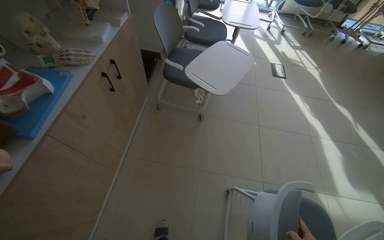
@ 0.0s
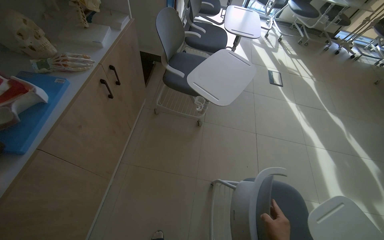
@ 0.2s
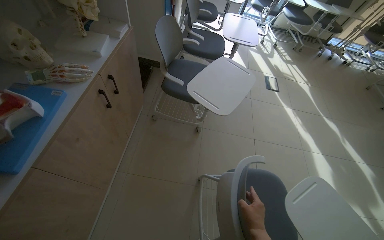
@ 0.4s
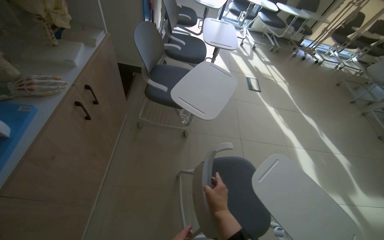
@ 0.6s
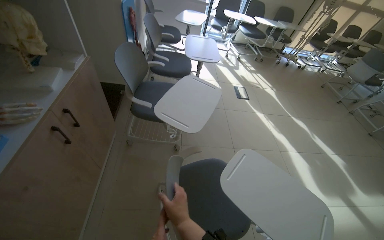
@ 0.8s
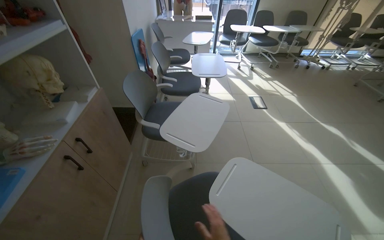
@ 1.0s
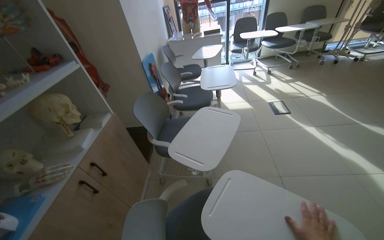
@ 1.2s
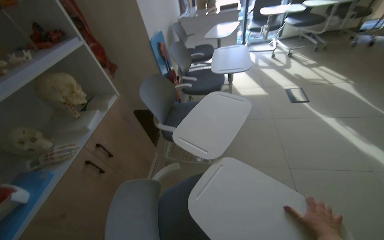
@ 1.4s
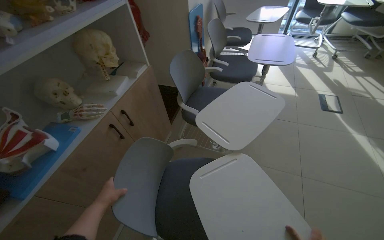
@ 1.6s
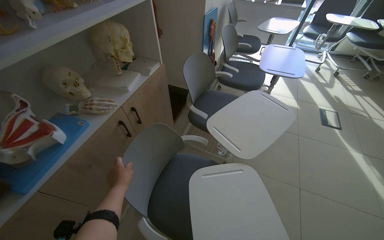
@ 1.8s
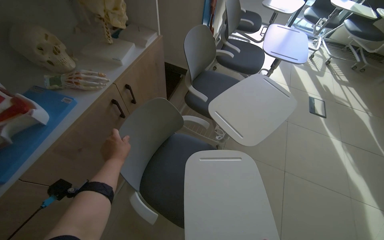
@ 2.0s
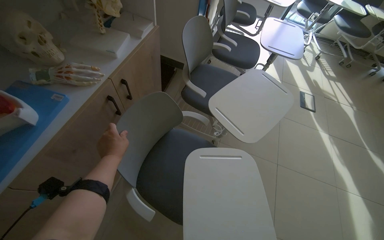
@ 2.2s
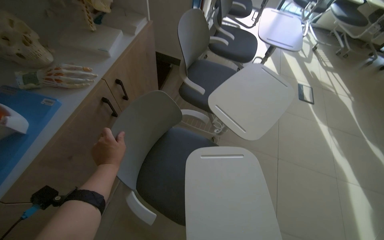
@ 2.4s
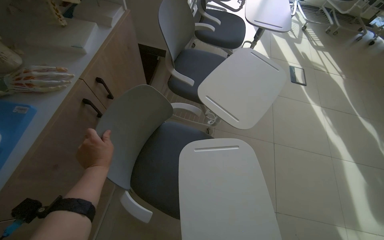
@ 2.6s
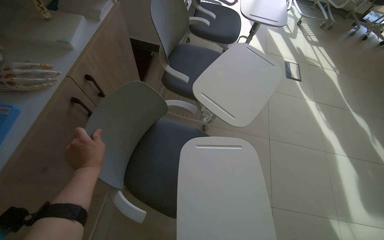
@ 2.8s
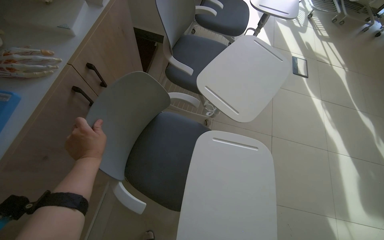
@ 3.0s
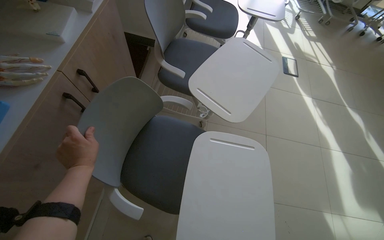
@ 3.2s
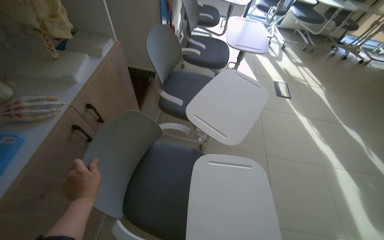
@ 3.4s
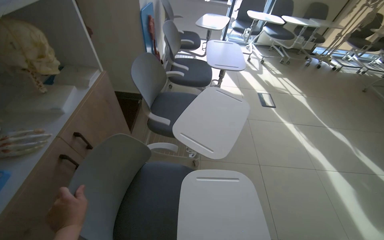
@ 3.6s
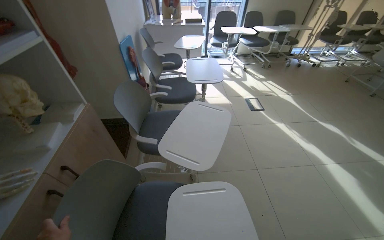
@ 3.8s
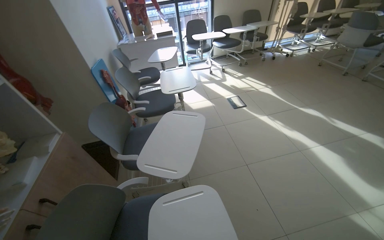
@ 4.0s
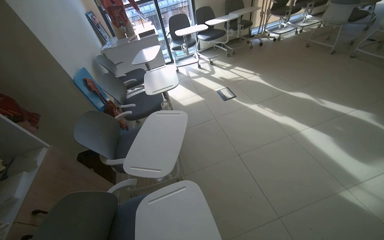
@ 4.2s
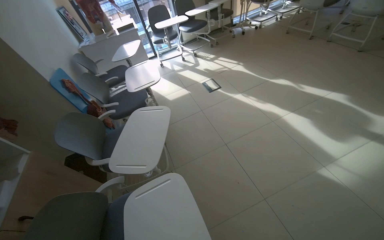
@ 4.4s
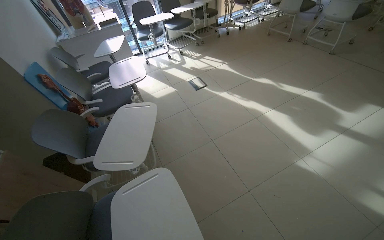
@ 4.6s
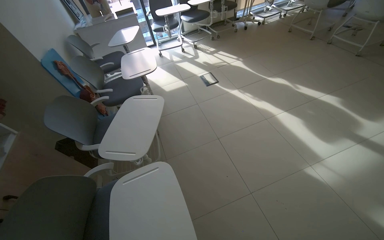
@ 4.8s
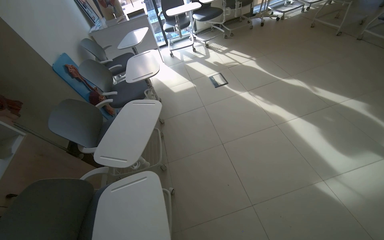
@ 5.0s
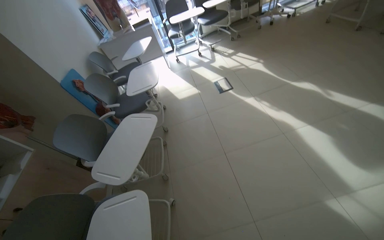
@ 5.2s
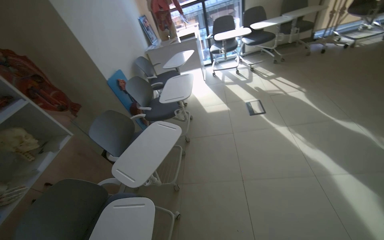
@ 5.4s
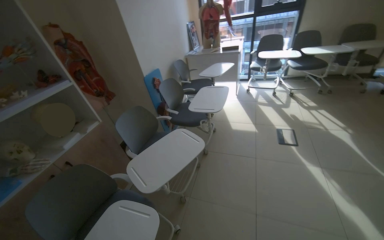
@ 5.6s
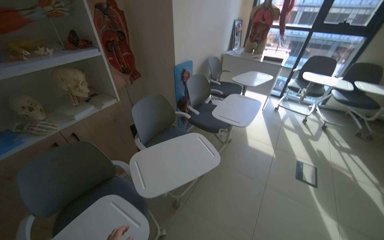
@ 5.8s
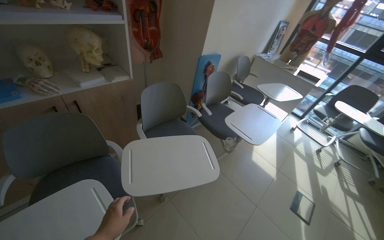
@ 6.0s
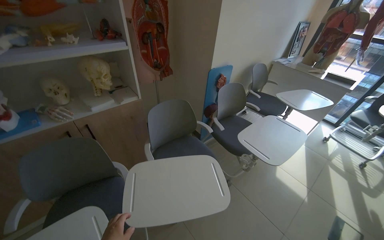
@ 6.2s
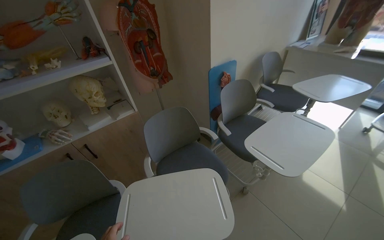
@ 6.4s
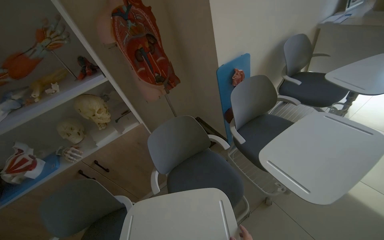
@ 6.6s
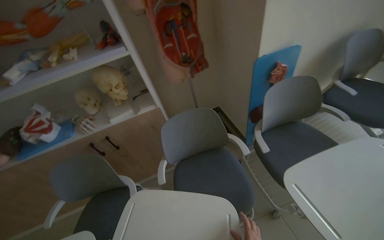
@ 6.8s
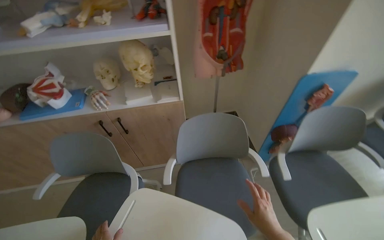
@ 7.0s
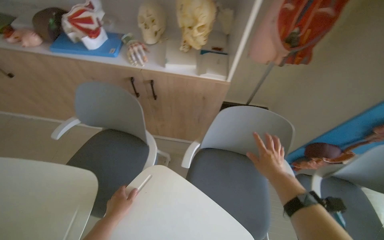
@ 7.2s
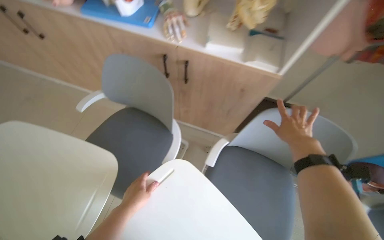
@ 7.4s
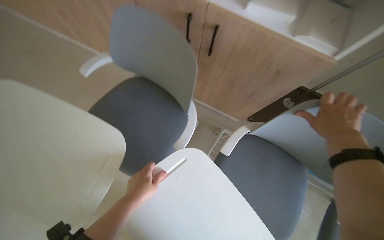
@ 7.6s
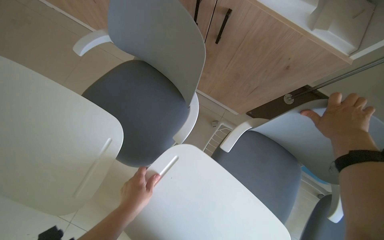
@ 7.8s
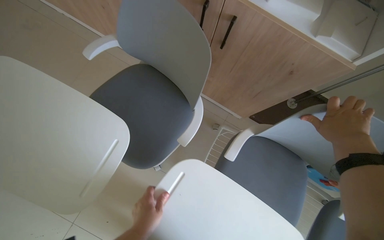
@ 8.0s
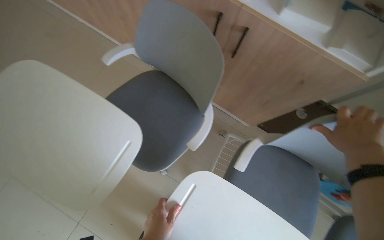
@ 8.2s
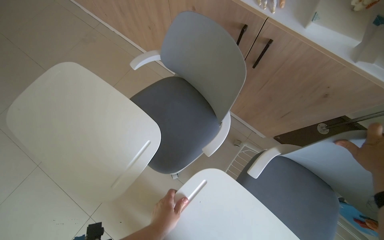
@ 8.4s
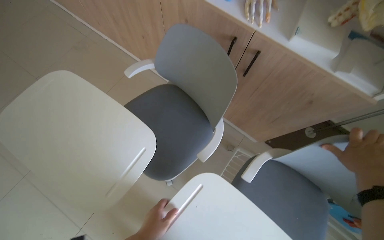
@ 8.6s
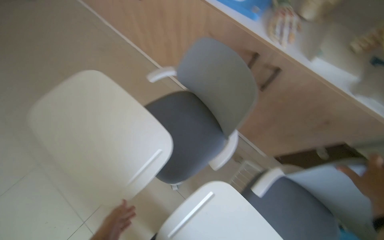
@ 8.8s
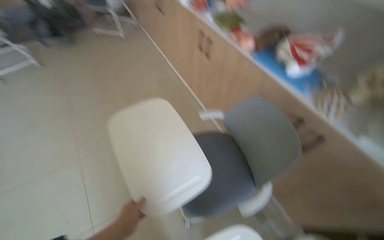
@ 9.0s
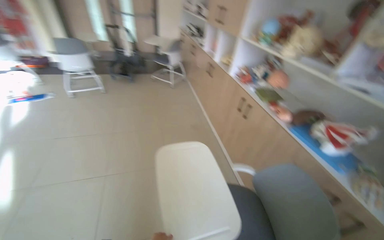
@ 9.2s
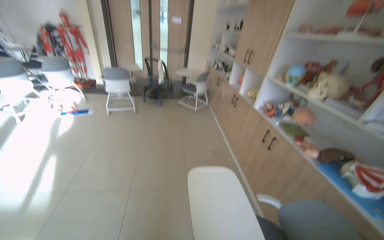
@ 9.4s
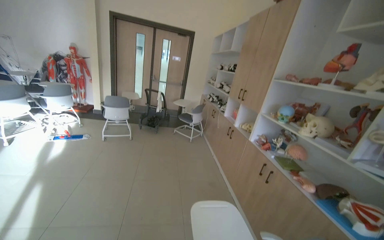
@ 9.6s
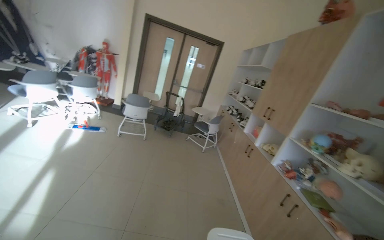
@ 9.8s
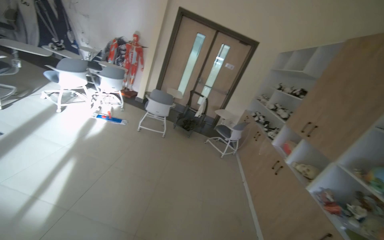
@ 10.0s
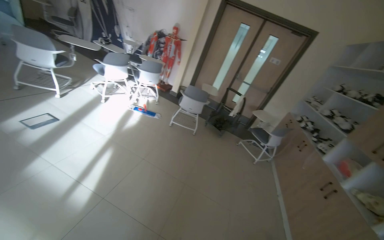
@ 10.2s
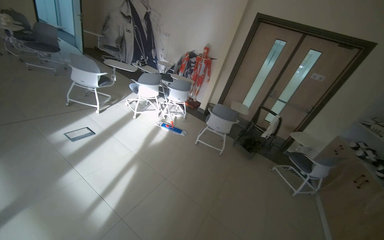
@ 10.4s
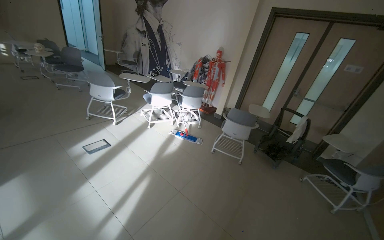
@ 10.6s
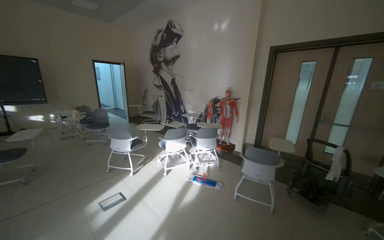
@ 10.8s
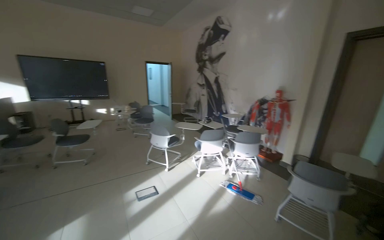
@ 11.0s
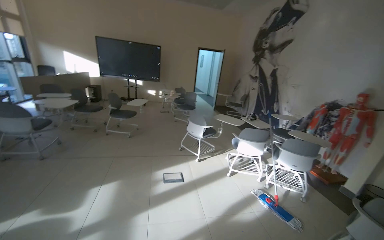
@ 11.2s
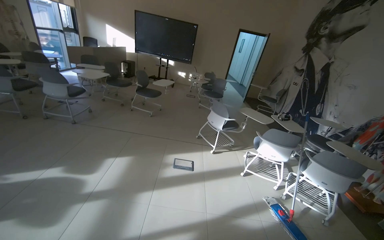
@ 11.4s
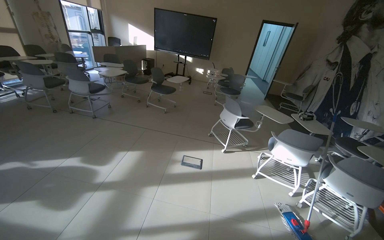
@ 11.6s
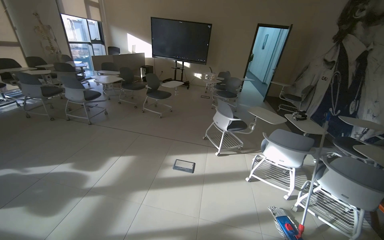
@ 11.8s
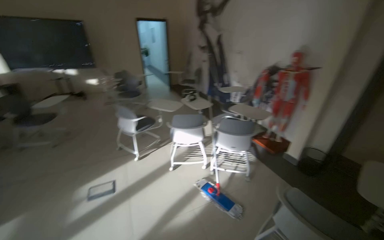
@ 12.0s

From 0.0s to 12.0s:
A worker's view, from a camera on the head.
Job: organizing items.
The whole recording: Arranging chairs in room. The worker moves several chairs to clear the floor space.
From 0.0s to 1.6s: The view pans to the left by about 15 degrees.
From 1.6s to 3.0s: The view tilts some 20 degrees downward. The left hand goes approximately 10 cm up the picture.
From 3.0s to 4.4s: The camera travels about 50 cm. The camera pitches upward, by approximately 20 degrees. The scene rotates counterclockwise by approximately 40 degrees.
From 4.4s to 6.0s: The wearer looks some 75 degrees further to the left.
From 6.0s to 7.6s: The camera is carried approximately 50 cm. The head rotates approximately 65 degrees to the left. The view tilts about 30 degrees downward.
From 7.6s to 9.0s: The head rotates about 35 degrees to the left. The wearer looks roughly 20 degrees further upward.
From 9.0s to 10.4s: The wearer moves approximately 90 cm. The head rotates some 60 degrees to the left. The camera pitches upward, by roughly 40 degrees.
From 10.4s to 12.0s: The camera is carried about 1.5 m. The view pans to the left by about 45 degrees.

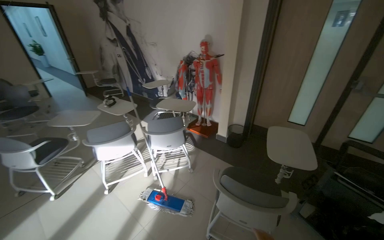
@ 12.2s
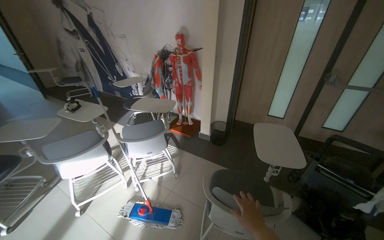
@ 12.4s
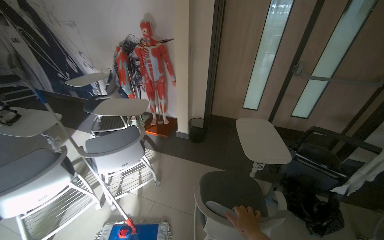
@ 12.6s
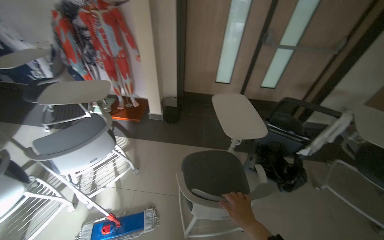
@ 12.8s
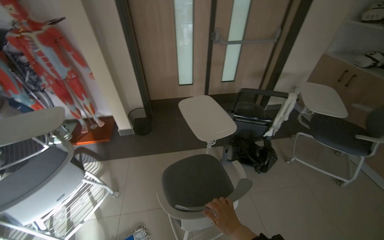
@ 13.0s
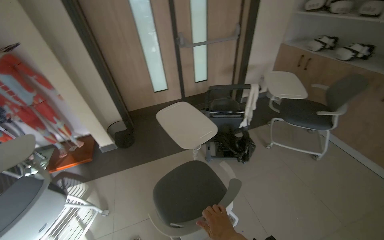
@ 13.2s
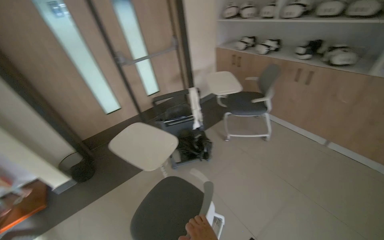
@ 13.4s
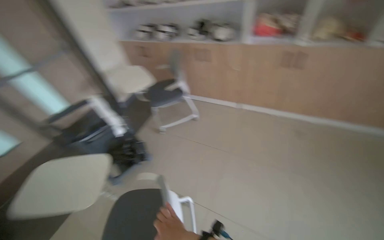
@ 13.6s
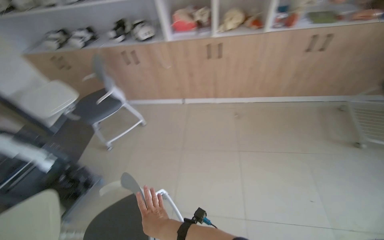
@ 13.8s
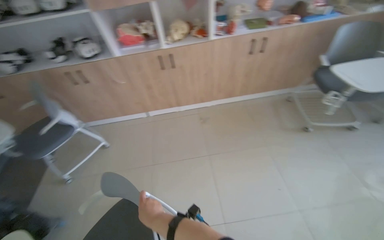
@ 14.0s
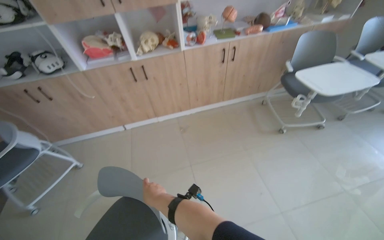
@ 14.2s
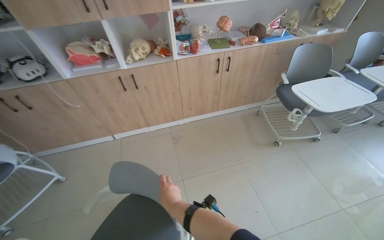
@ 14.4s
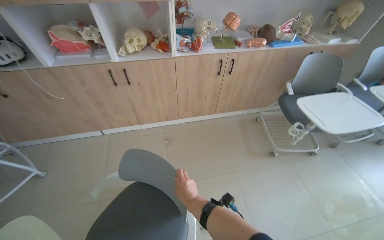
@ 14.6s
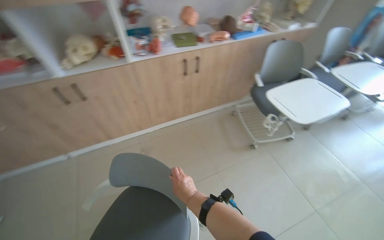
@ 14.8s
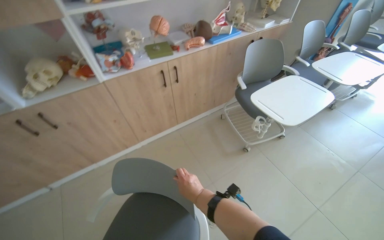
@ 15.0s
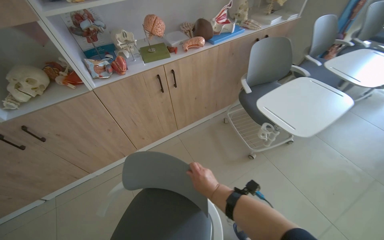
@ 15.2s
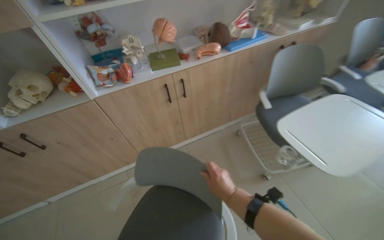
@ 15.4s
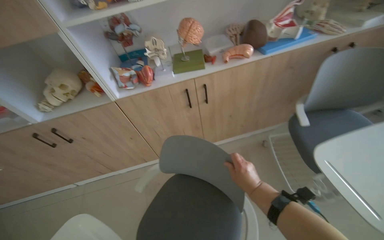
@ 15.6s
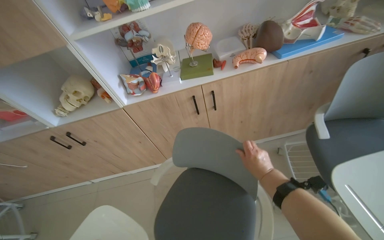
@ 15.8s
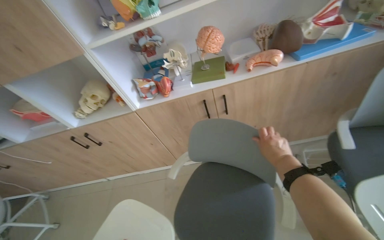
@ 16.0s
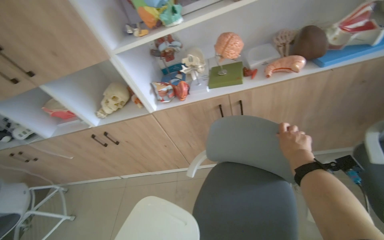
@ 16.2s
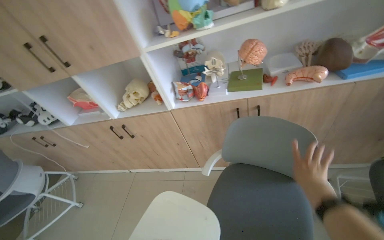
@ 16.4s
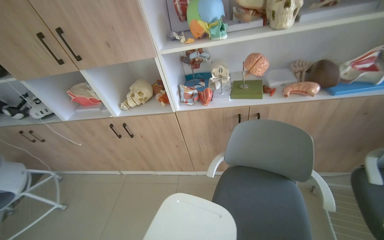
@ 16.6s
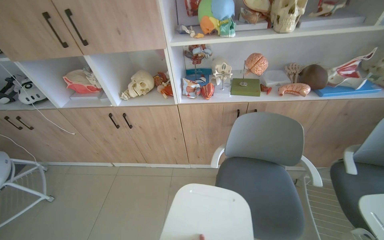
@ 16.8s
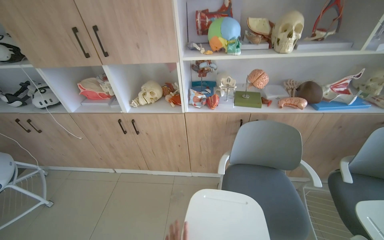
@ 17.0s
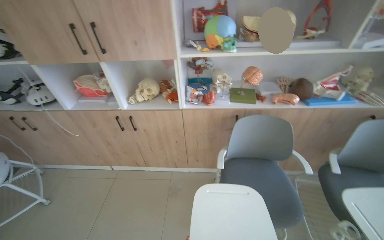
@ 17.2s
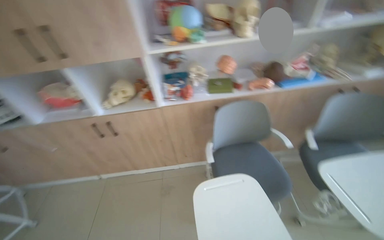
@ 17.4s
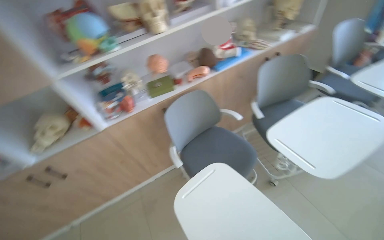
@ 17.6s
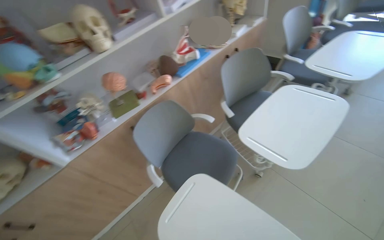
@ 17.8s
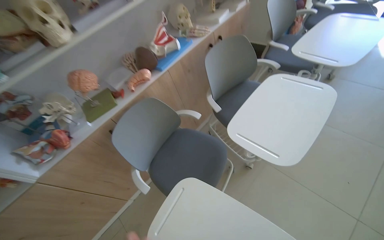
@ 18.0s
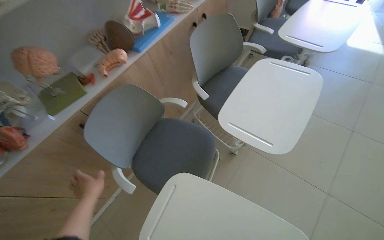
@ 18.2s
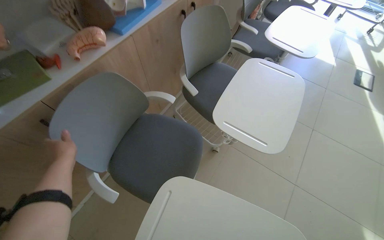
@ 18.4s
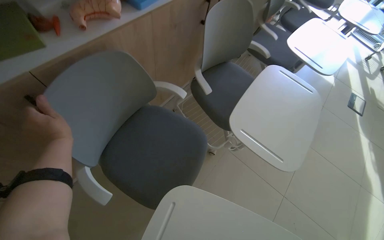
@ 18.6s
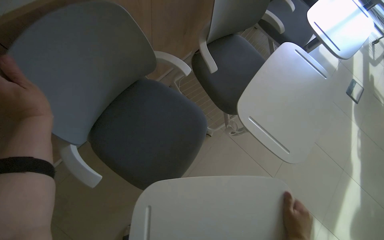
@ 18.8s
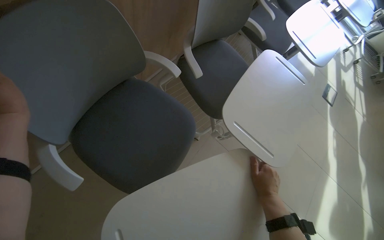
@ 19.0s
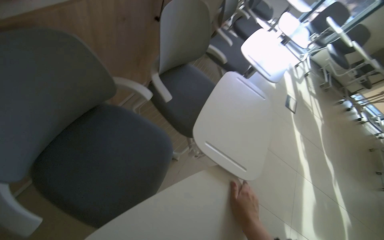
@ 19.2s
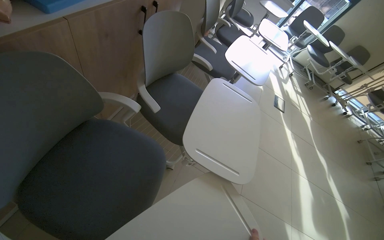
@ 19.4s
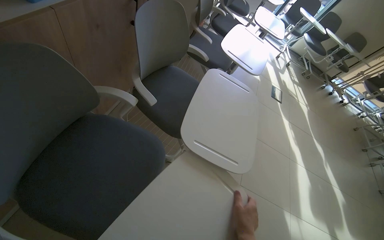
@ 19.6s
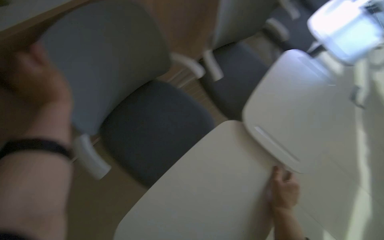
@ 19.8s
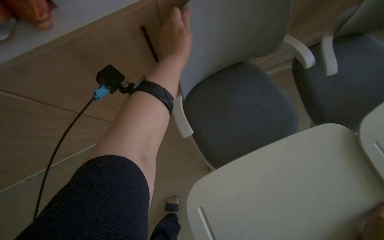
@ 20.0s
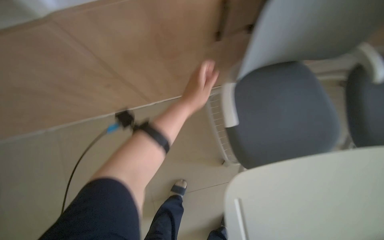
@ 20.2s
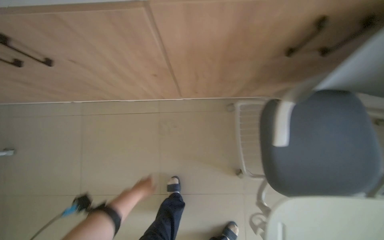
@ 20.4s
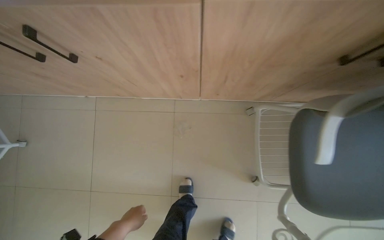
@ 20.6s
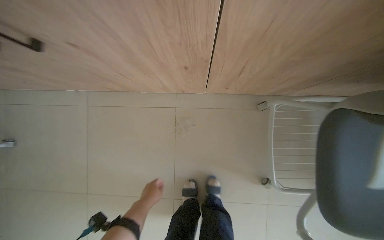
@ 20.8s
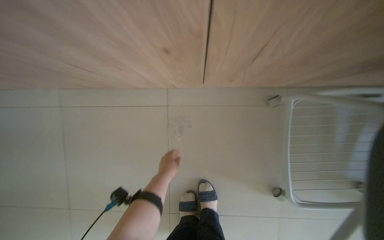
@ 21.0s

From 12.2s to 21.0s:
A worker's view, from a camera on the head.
Job: organizing items.
The whole recording: Arranging chairs in room. The worker moves several chairs to clear the floor space.
From 12.2s to 13.6s: The head rotates about 100 degrees to the right.
From 13.6s to 15.2s: The head travels about 90 cm. The wearer looks roughly 60 degrees further to the right.
From 15.2s to 16.6s: The wearer looks about 40 degrees further to the left.
From 16.6s to 18.0s: The wearer's head swings approximately 50 degrees to the right.
From 18.0s to 19.6s: The camera is aimed some 40 degrees further to the right.
From 19.6s to 21.0s: The wearer moves about 40 cm. The wearer looks some 30 degrees further to the left. The camera pitches downward, by approximately 15 degrees.
